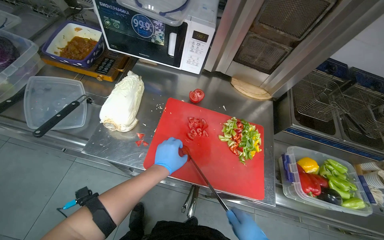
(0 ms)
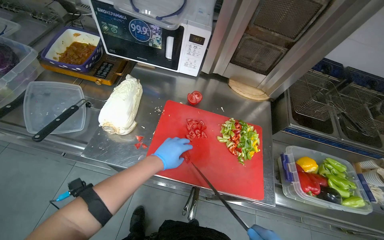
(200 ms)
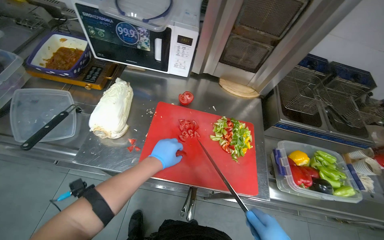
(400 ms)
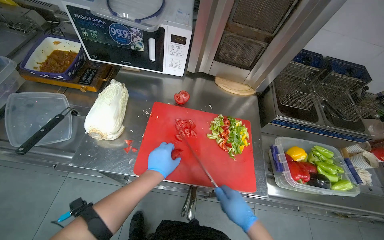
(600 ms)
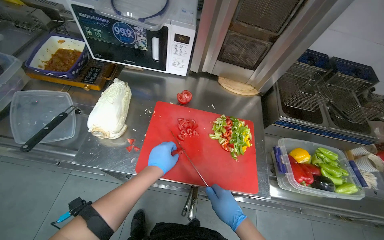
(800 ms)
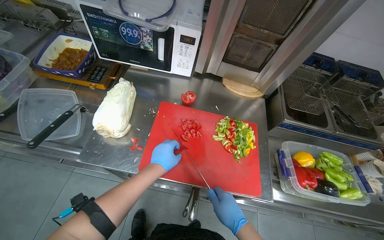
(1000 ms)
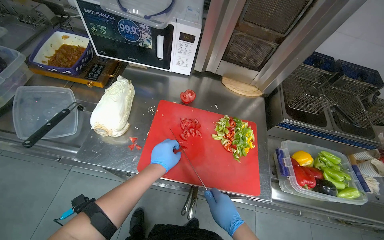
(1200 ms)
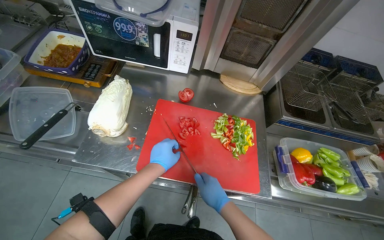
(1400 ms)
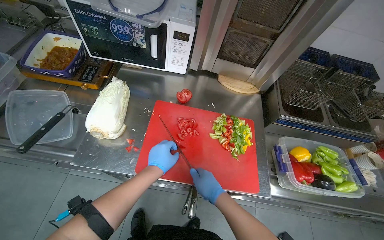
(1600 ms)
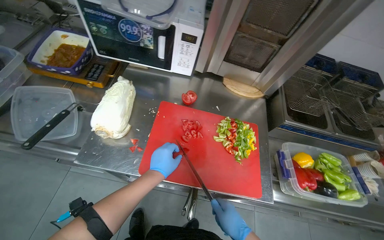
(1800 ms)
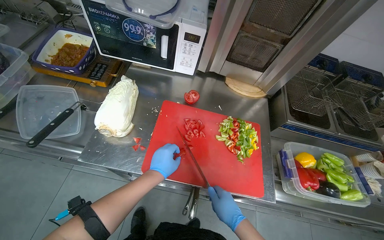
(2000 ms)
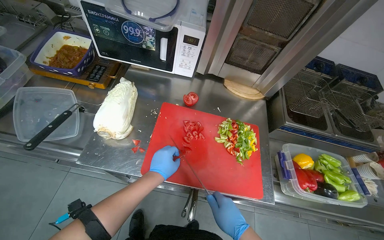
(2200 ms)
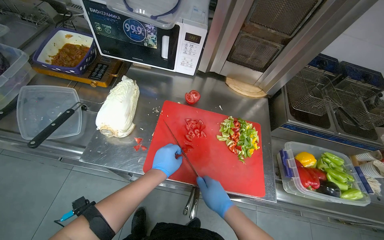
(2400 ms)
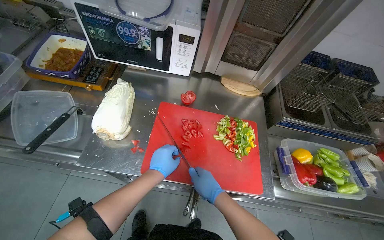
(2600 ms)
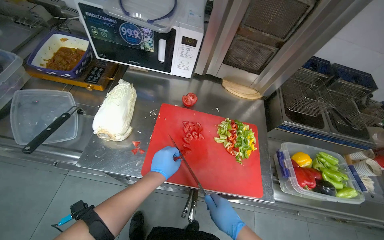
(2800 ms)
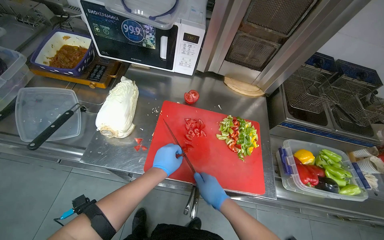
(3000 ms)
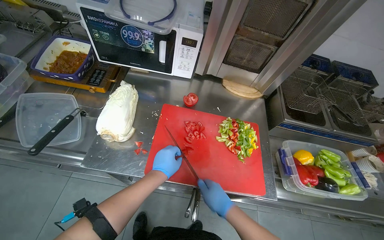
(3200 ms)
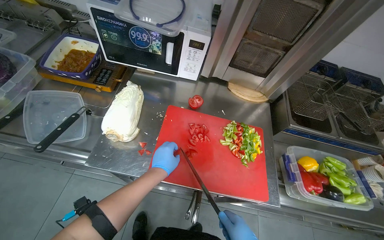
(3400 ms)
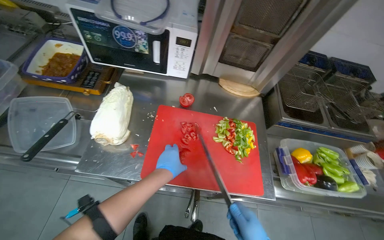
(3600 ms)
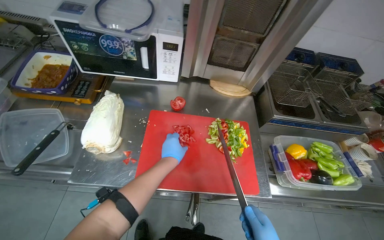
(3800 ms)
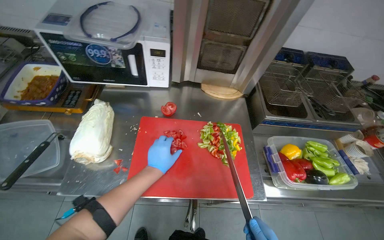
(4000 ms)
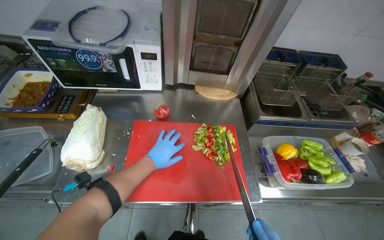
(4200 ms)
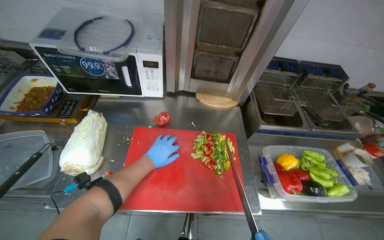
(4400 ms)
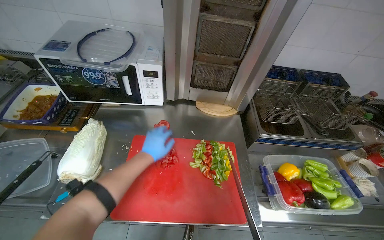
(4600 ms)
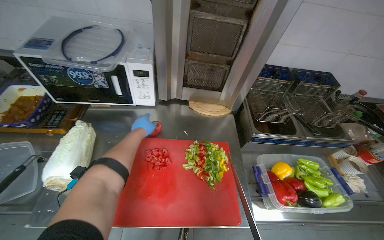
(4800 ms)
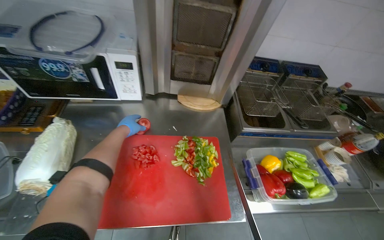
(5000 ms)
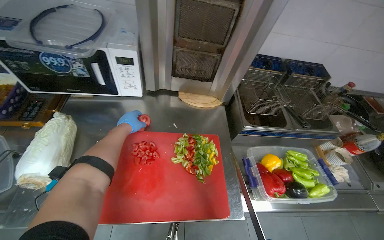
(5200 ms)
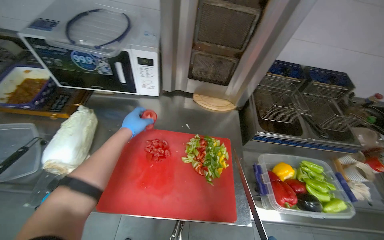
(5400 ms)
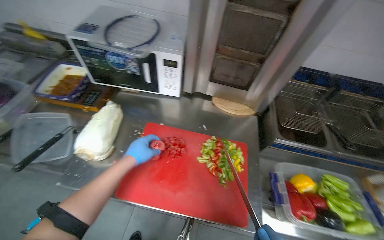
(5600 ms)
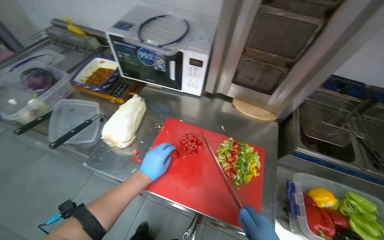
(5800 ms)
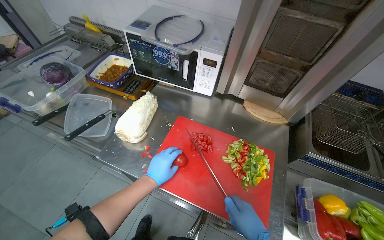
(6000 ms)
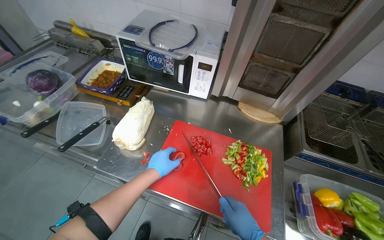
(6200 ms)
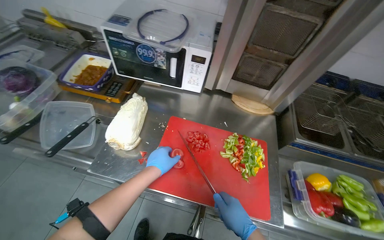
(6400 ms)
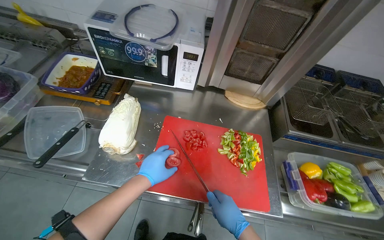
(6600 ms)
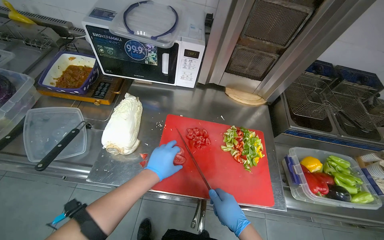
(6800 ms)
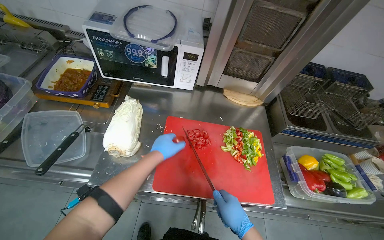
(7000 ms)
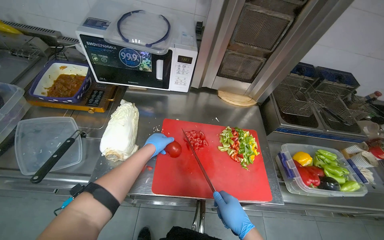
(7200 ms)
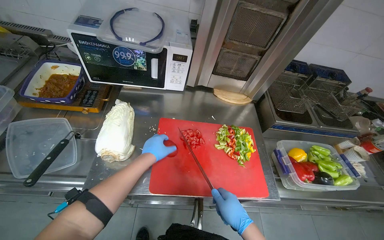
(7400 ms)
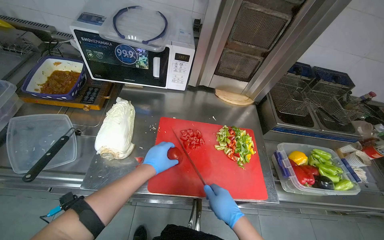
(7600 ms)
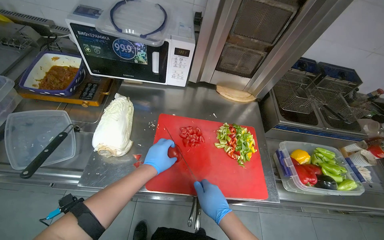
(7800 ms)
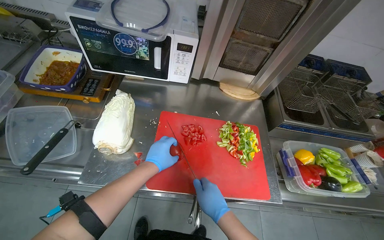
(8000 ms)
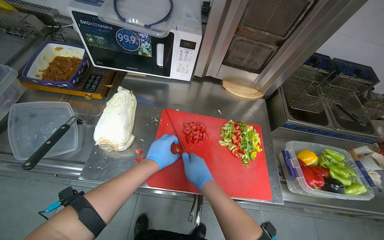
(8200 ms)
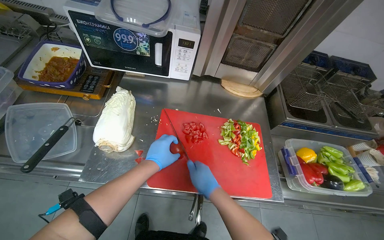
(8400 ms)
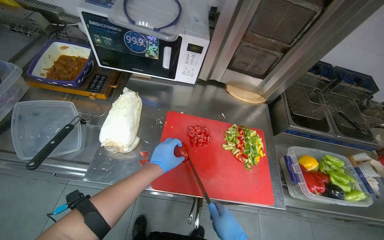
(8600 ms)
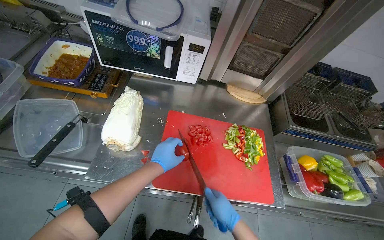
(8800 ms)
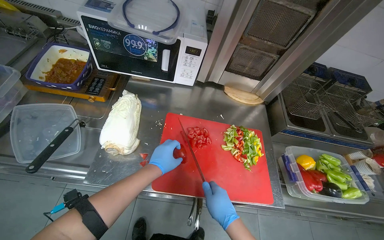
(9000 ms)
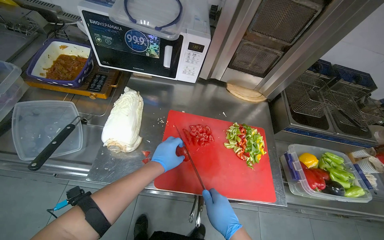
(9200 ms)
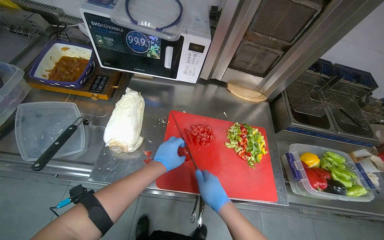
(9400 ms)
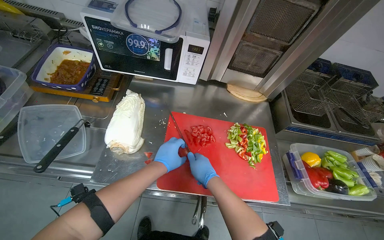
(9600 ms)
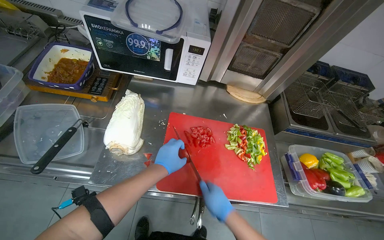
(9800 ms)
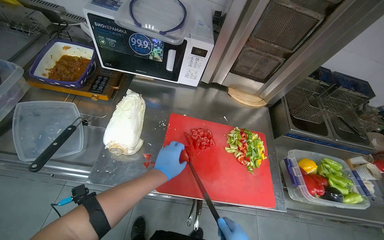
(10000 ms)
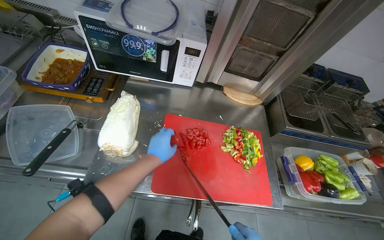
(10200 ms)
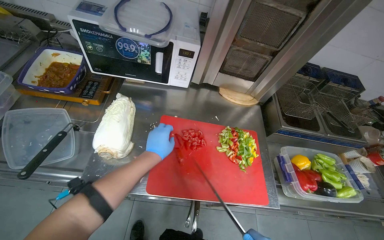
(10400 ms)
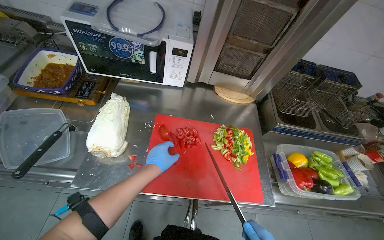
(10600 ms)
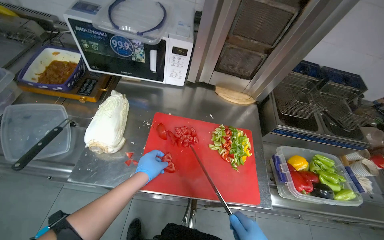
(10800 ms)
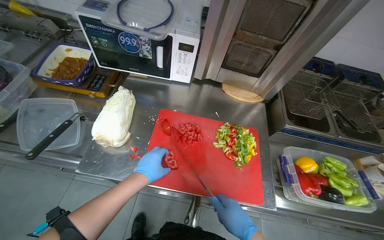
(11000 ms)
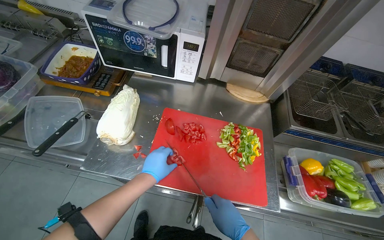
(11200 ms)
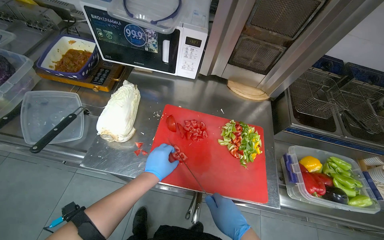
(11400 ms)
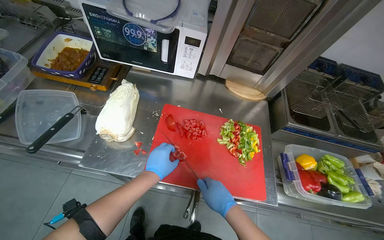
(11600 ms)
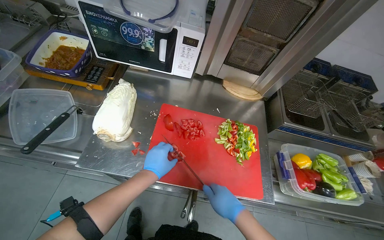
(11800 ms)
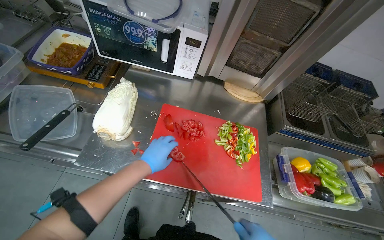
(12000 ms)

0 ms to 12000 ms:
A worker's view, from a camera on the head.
Job: preparing food.
The whole recording: Chopping vegetables on cutting board. The worker chops various vegetables including tomatoes, peppers, and garlic on a red cutting board.
1600 ms to 3000 ms: The right hand swings up and down the picture, some 10 cm each way, with 2 reversals.
4400 ms to 6000 ms: The wearer looks some 20 degrees further to the left.
6000 ms to 7600 ms: The head turns to the right by approximately 20 degrees. The left hand goes farther from the camera and returns, approximately 10 cm each way.
7600 ms to 9000 ms: The right hand travels up the picture and back again, roughly 10 cm each way.

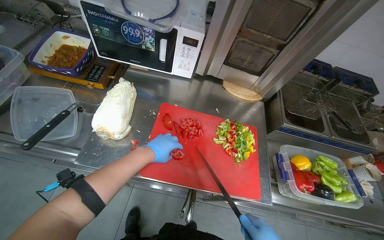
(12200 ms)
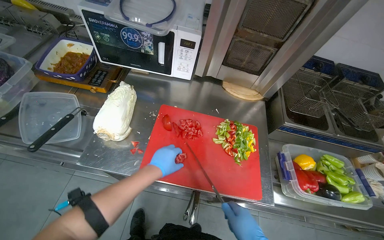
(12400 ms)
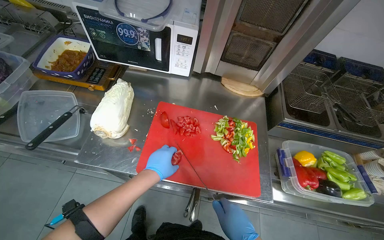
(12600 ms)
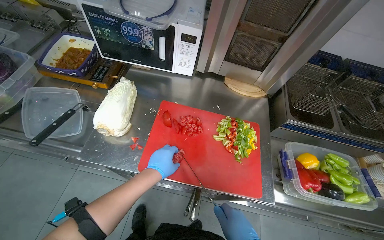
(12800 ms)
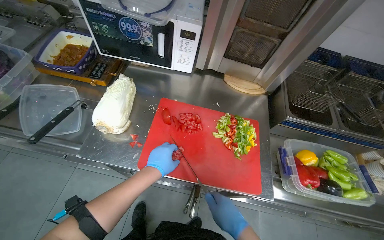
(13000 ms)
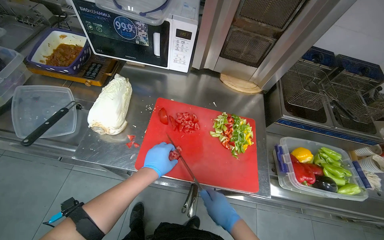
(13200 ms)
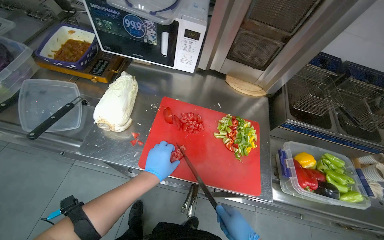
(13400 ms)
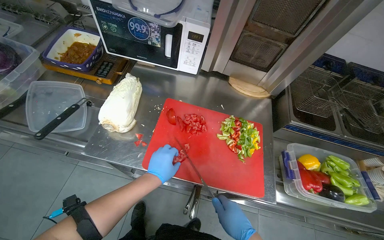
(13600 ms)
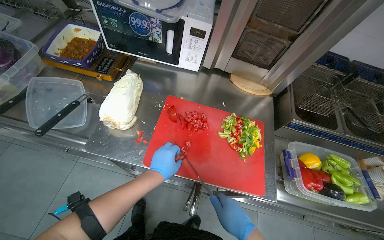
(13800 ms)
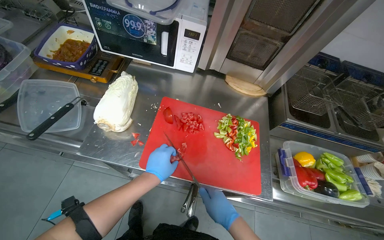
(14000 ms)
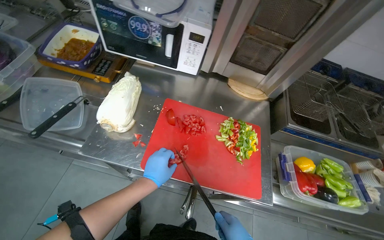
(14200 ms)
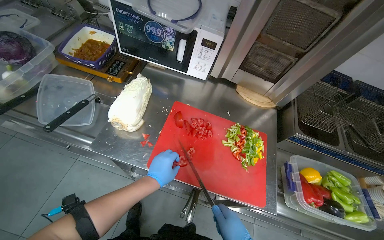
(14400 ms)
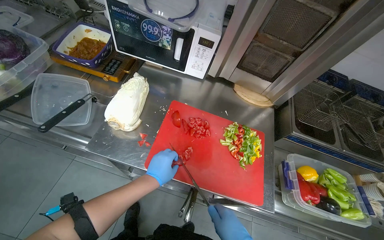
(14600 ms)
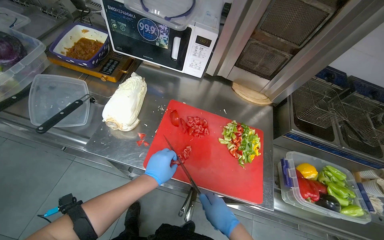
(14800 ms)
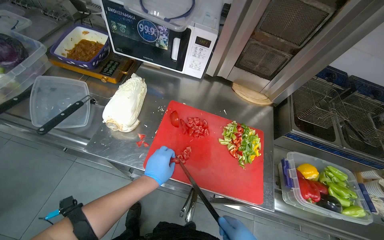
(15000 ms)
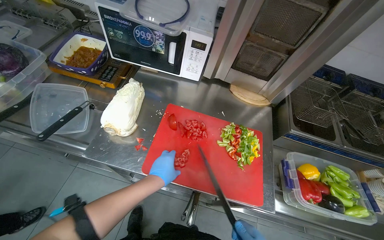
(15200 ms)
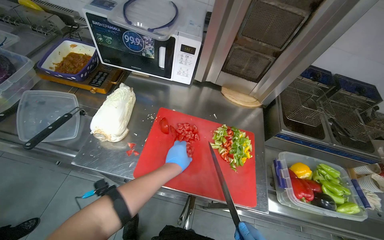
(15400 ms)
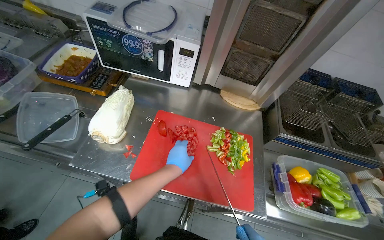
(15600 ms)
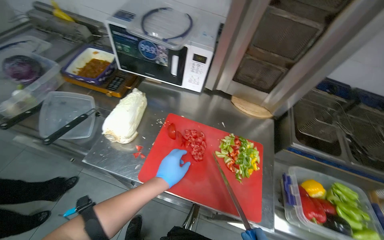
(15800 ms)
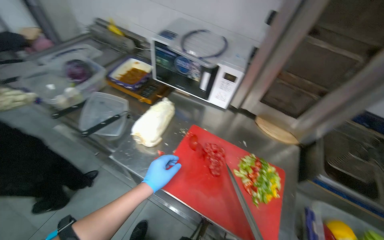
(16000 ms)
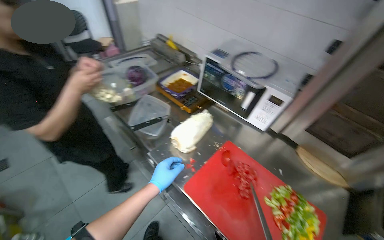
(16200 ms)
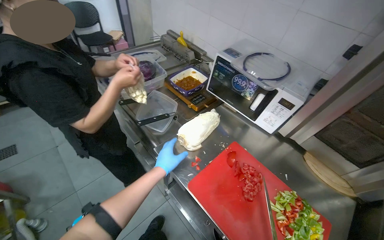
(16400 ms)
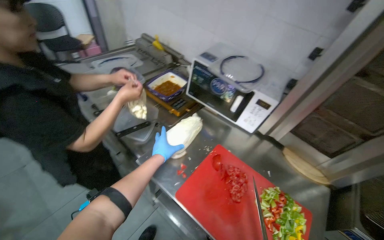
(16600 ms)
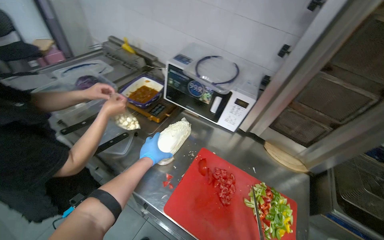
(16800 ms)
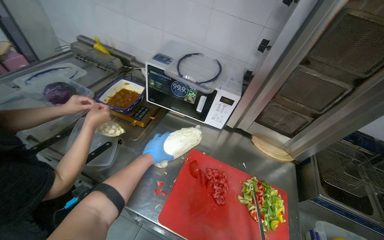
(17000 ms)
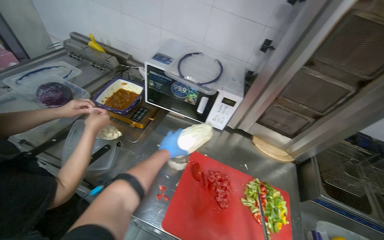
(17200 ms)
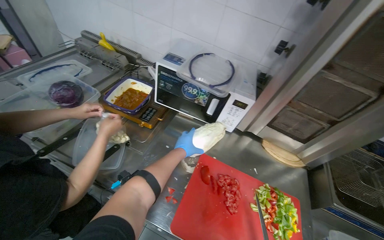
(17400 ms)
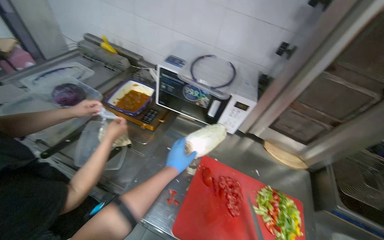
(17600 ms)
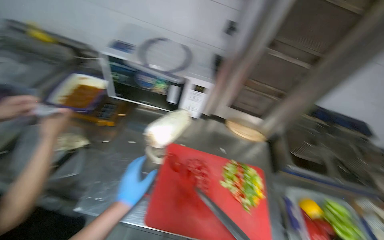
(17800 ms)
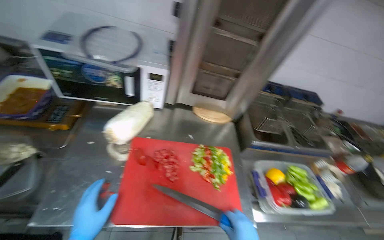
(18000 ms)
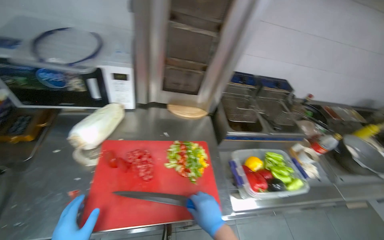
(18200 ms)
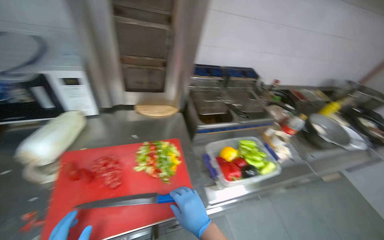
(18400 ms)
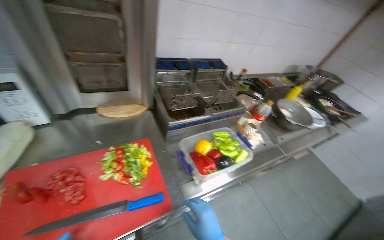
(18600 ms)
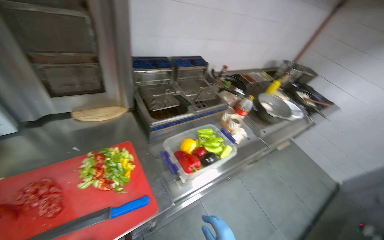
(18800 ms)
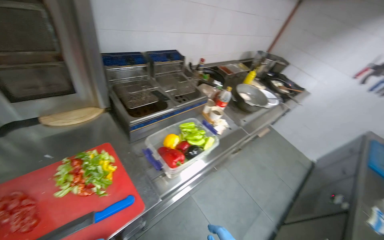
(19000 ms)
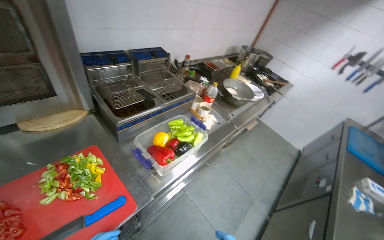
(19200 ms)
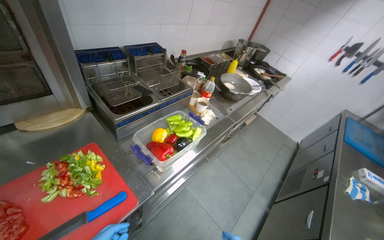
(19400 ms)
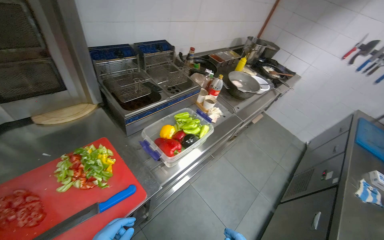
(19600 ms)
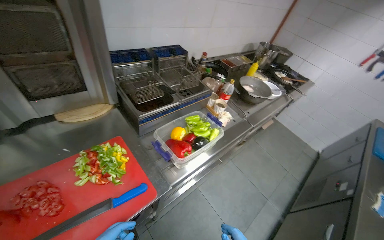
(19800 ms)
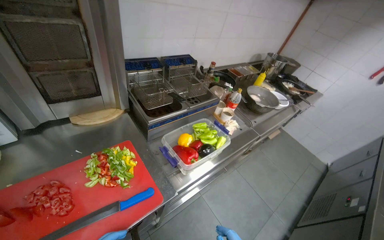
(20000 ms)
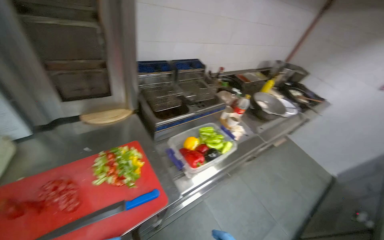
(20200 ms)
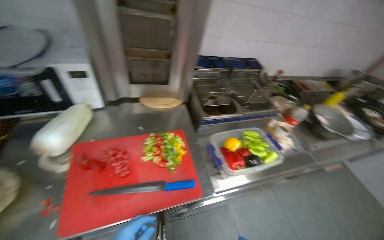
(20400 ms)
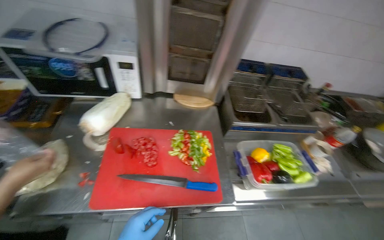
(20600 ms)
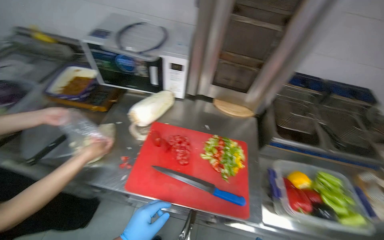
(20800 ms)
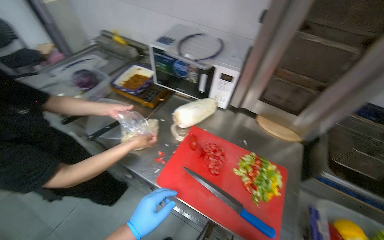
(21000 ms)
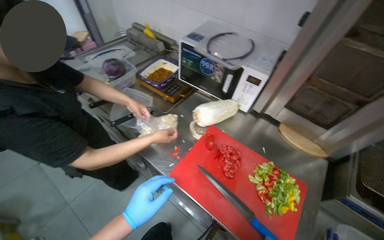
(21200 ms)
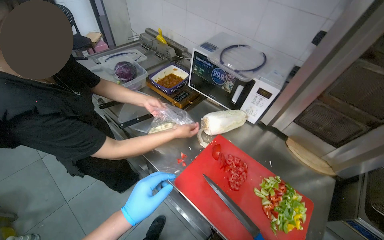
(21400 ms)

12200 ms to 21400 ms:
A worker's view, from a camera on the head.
Job: preparing food.
The whole recording: Chopping vegetables on cutting board. The worker chops various vegetables including tomatoes, peppers, and garlic on a red cutting board.
12200 ms to 13800 ms: The left hand goes some 10 cm down the picture.
15200 ms to 16800 ms: The view tips upward by roughly 15 degrees. The left hand goes approximately 20 cm to the left and farther from the camera.
16800 ms to 18400 ms: The wearer looks roughly 45 degrees further to the right.
18400 ms to 19800 ms: The head turns to the right by about 25 degrees.
19800 ms to 21400 ms: The wearer's head swings approximately 80 degrees to the left.
